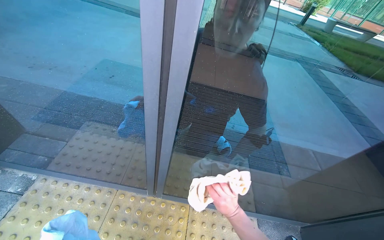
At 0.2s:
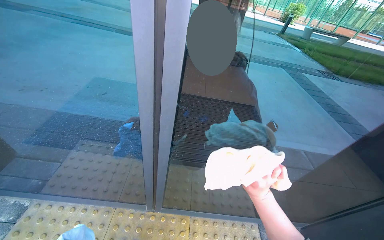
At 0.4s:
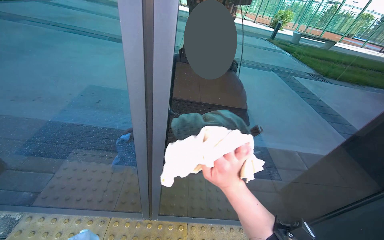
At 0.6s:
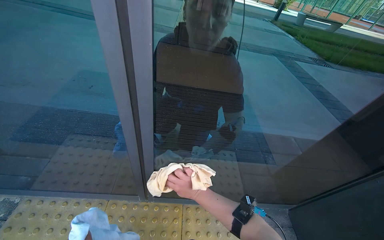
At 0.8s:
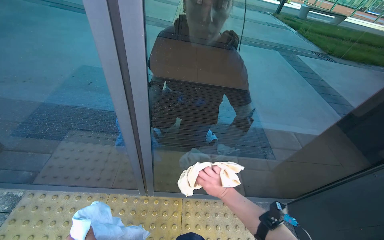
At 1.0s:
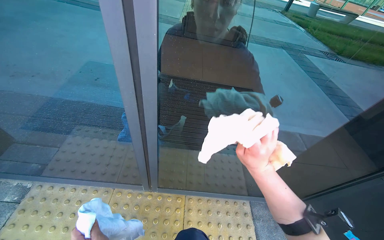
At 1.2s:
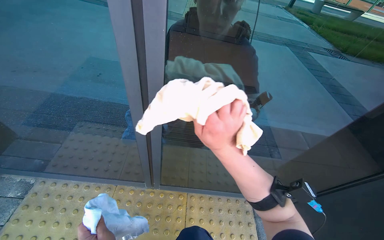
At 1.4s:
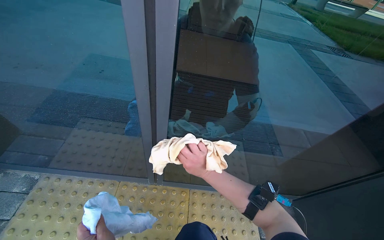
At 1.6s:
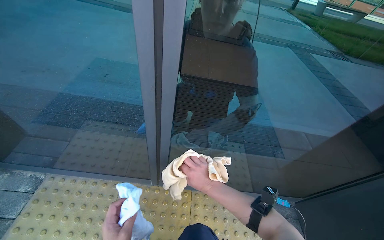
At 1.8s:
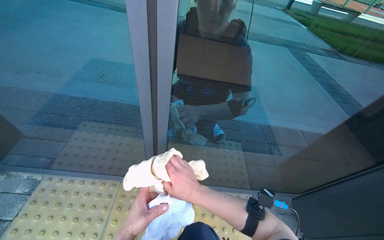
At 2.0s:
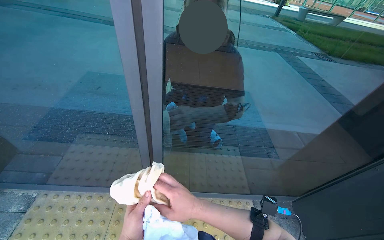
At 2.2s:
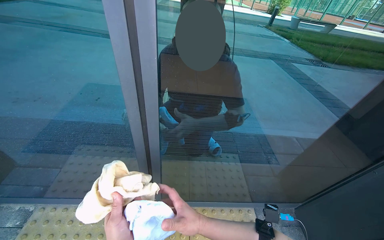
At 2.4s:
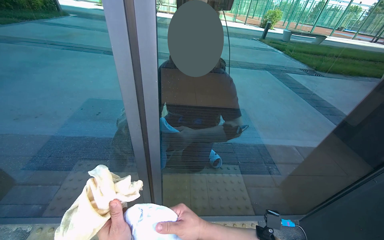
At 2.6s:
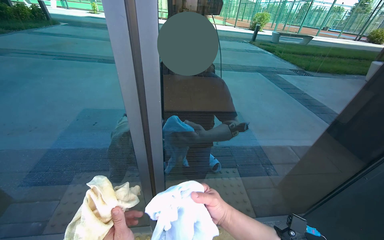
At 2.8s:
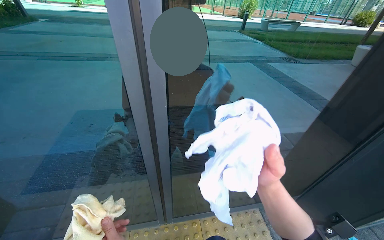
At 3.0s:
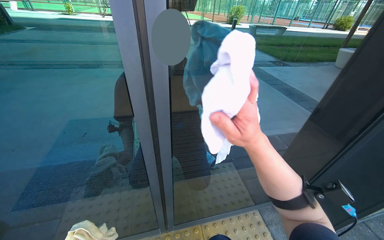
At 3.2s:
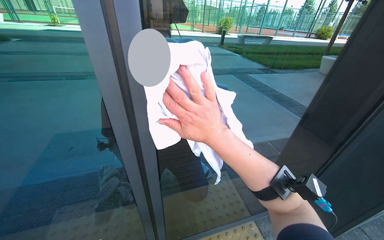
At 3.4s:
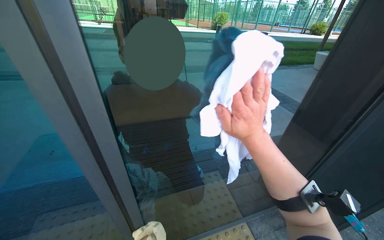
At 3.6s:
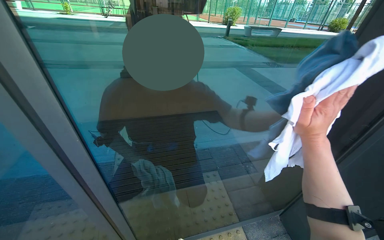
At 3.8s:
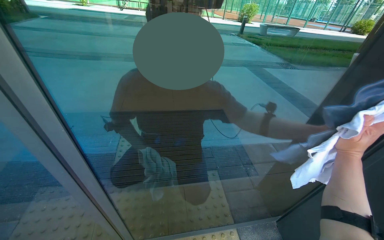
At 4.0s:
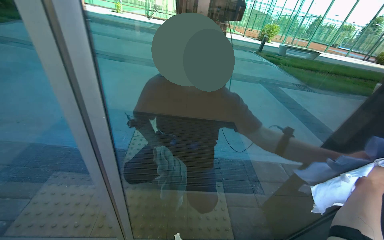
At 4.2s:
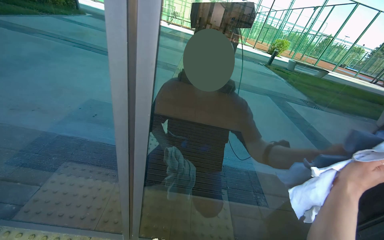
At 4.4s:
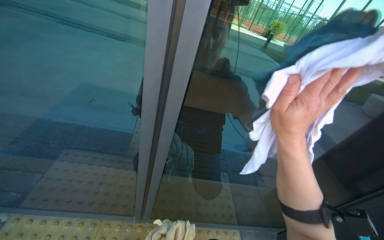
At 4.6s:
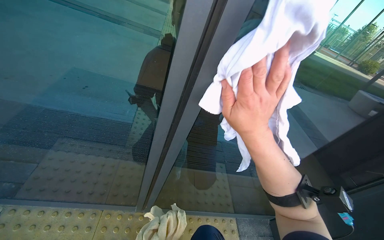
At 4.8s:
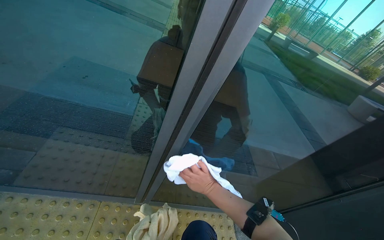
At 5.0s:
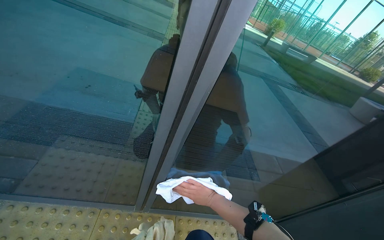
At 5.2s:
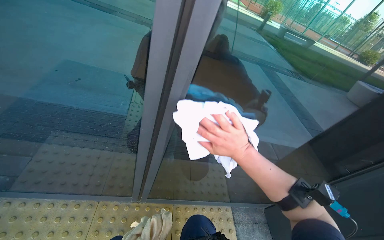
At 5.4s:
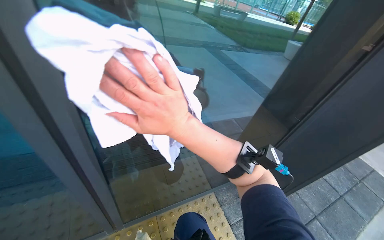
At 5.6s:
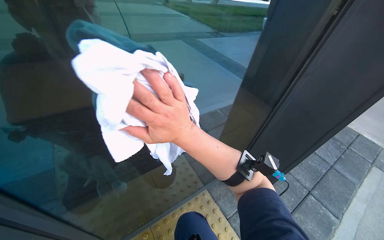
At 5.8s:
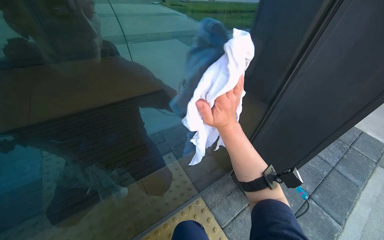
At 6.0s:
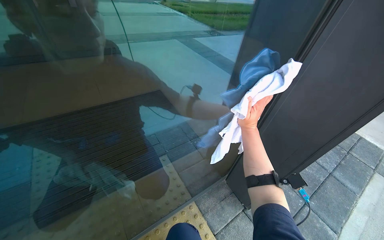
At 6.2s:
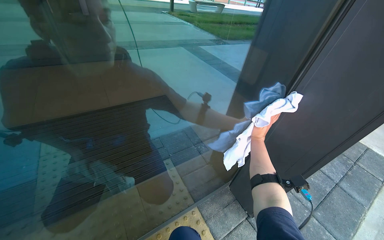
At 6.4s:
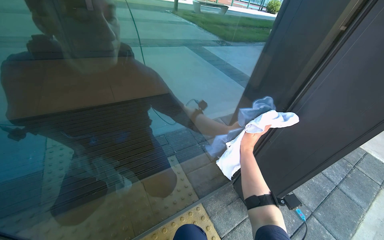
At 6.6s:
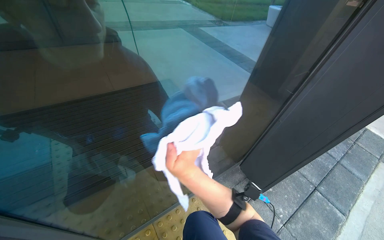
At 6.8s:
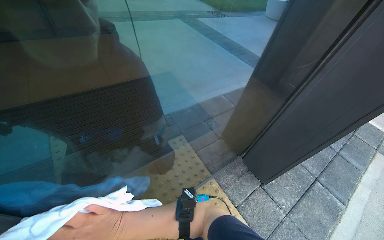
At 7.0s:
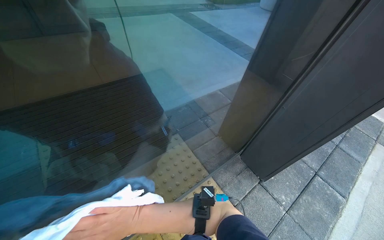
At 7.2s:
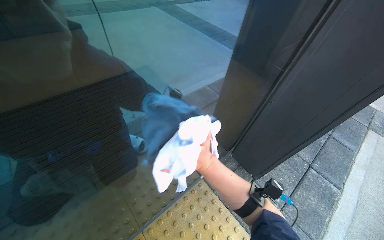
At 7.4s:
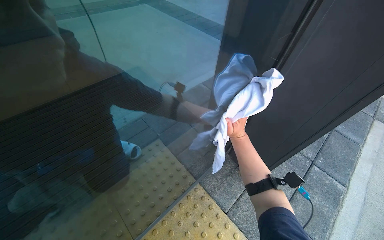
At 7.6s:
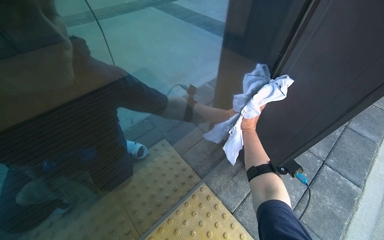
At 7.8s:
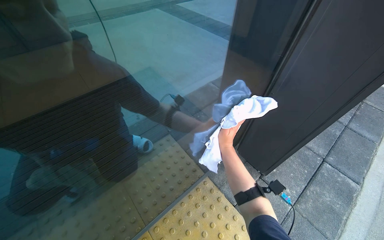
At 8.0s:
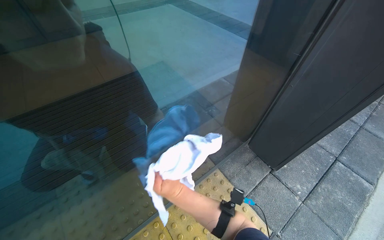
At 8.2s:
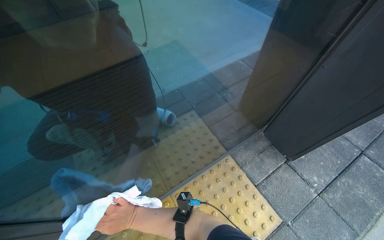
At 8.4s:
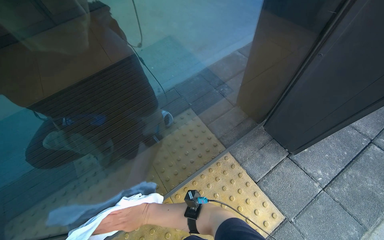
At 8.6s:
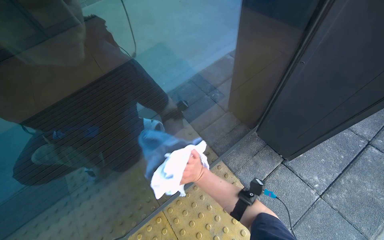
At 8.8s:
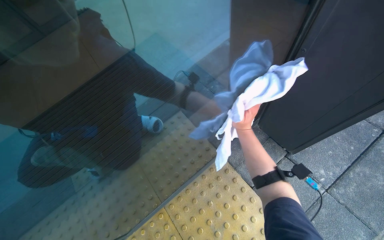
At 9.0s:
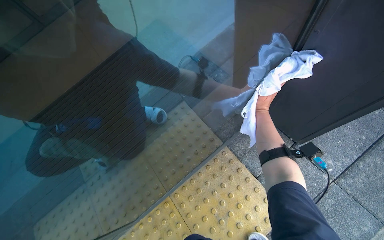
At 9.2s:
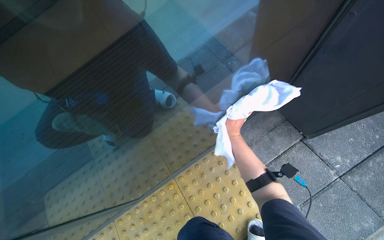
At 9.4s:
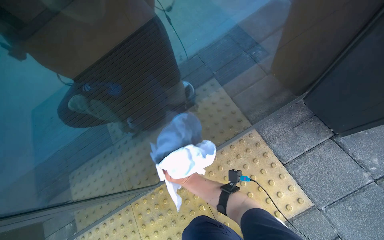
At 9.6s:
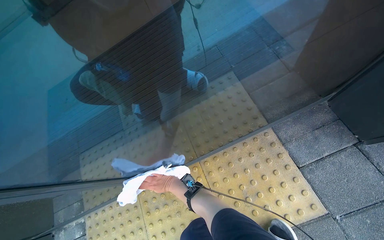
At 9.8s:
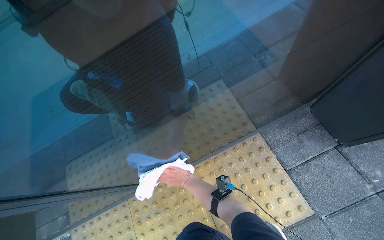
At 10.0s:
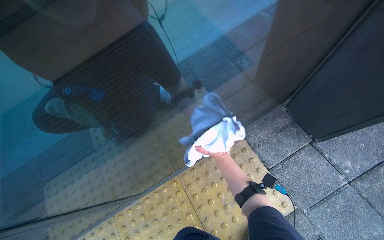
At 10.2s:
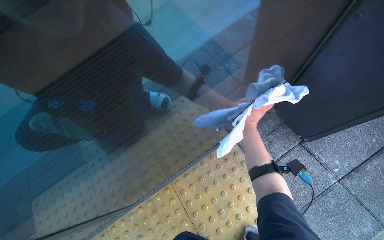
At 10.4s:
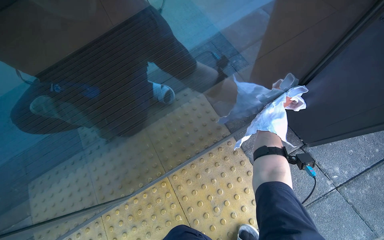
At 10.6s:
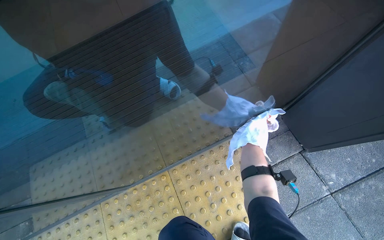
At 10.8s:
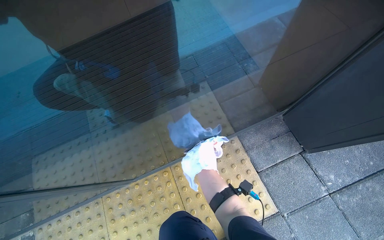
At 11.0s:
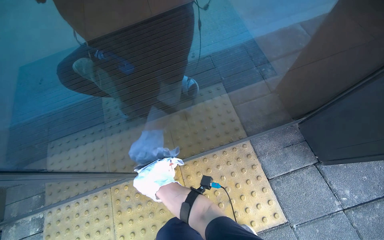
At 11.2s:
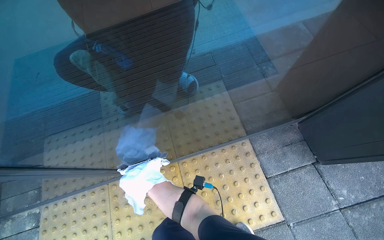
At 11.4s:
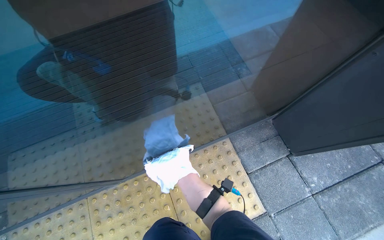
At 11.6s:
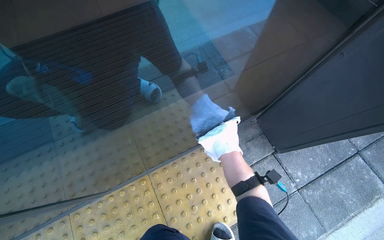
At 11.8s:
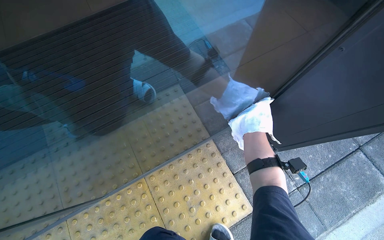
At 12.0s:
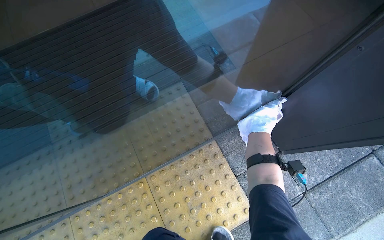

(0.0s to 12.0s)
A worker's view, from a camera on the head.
Job: cleaning windows.
The whole recording: Cleaning glass door. The worker cleans the glass door using a squeegee and then wipes it with a cloth, also cleaning the door handle.
0.0s - 1.6s: The right hand swings up and down the picture, approximately 25 cm each way, with 3 reversals.
1.6s - 3.0s: The right hand travels up the picture and nearer to the camera by some 40 cm.
3.0s - 4.4s: The right hand travels to the right and back again, about 50 cm each way.
4.4s - 6.0s: The wearer looks roughly 30 degrees further to the right.
7.6s - 9.0s: The view tilts about 15 degrees downward.

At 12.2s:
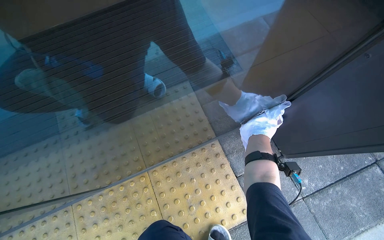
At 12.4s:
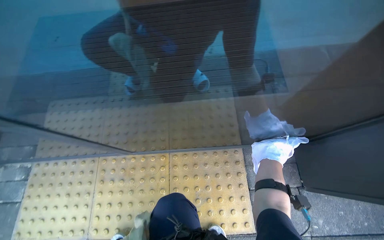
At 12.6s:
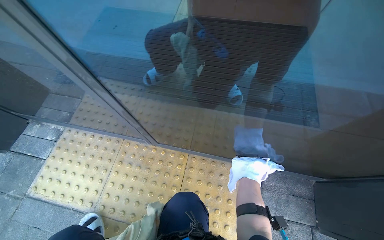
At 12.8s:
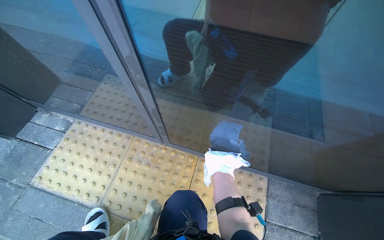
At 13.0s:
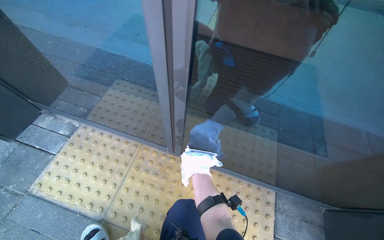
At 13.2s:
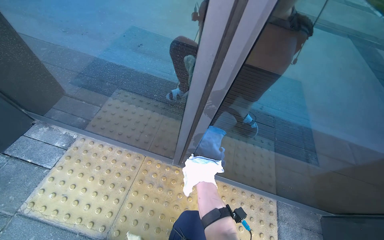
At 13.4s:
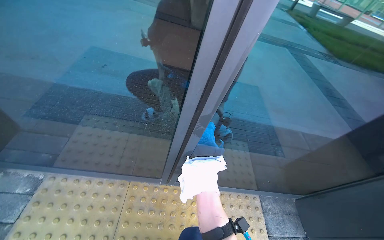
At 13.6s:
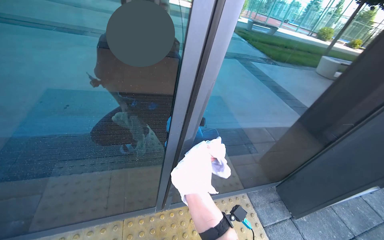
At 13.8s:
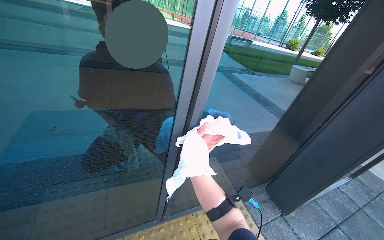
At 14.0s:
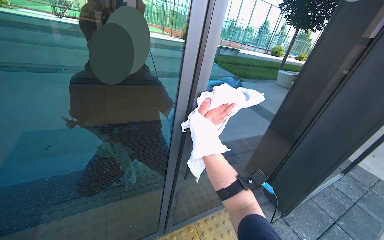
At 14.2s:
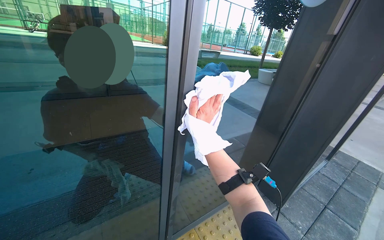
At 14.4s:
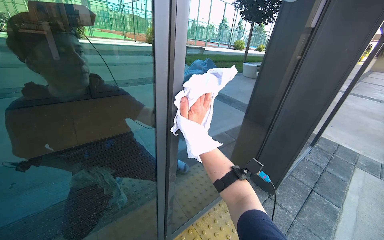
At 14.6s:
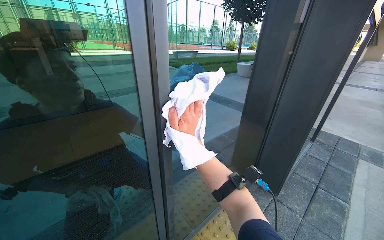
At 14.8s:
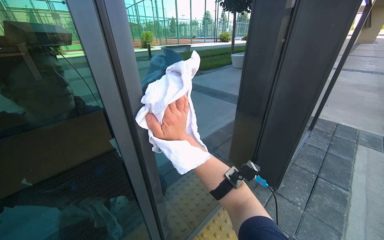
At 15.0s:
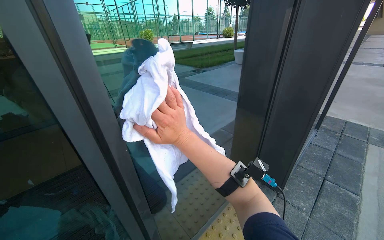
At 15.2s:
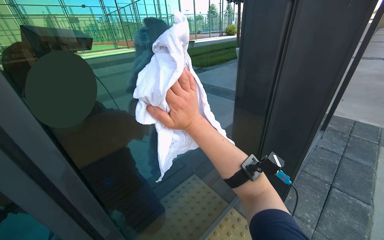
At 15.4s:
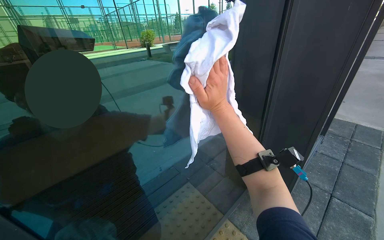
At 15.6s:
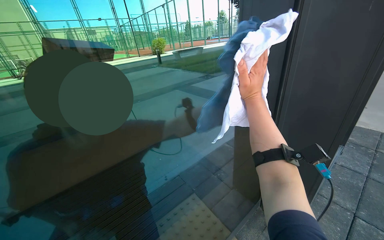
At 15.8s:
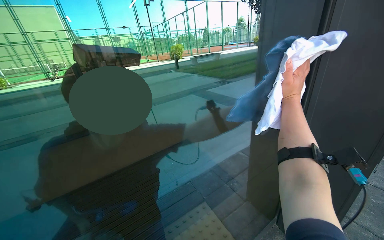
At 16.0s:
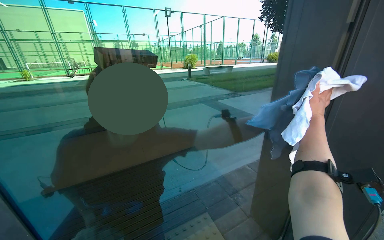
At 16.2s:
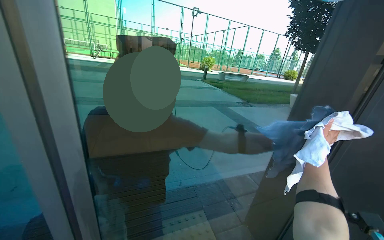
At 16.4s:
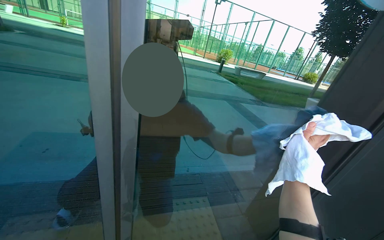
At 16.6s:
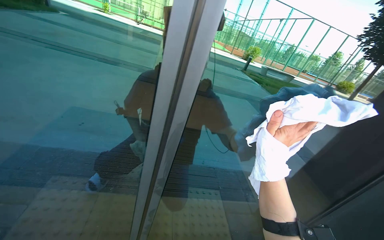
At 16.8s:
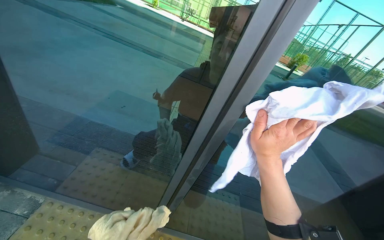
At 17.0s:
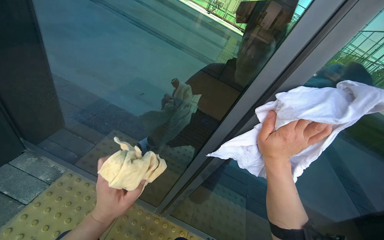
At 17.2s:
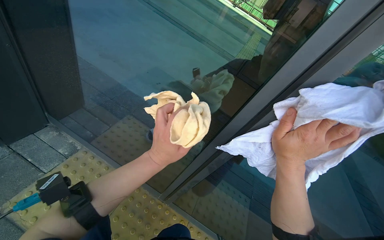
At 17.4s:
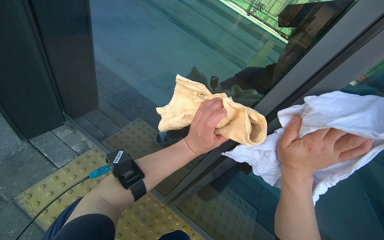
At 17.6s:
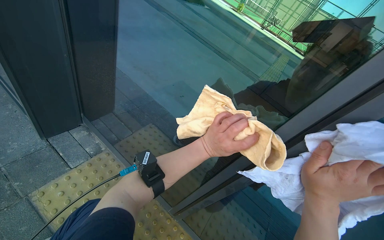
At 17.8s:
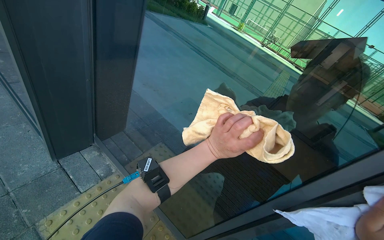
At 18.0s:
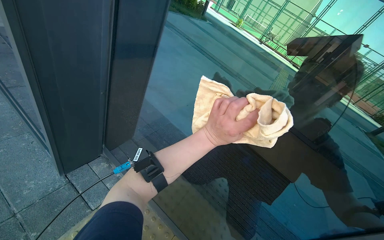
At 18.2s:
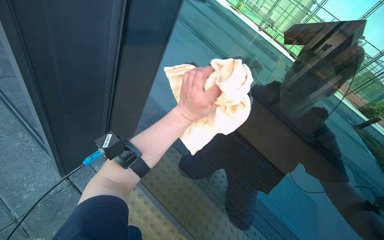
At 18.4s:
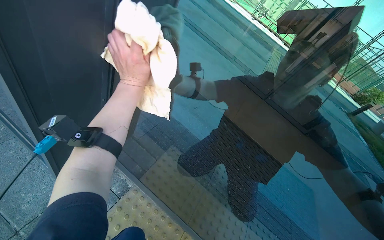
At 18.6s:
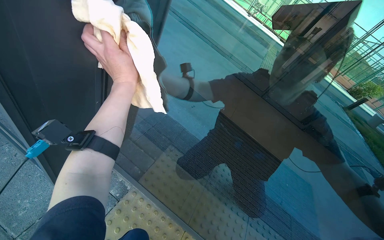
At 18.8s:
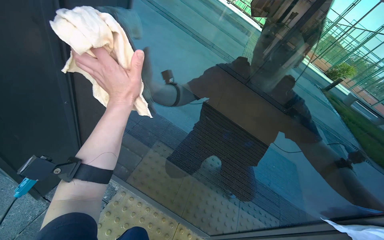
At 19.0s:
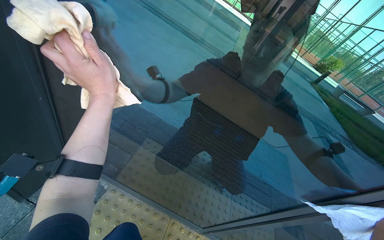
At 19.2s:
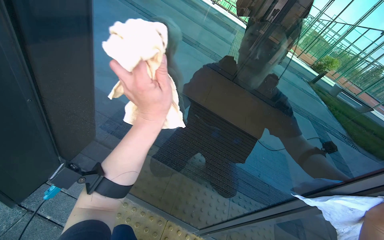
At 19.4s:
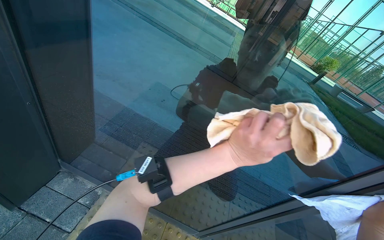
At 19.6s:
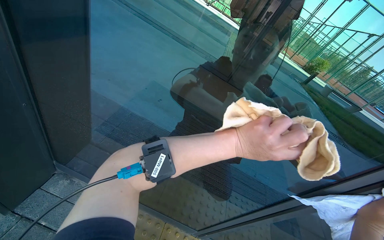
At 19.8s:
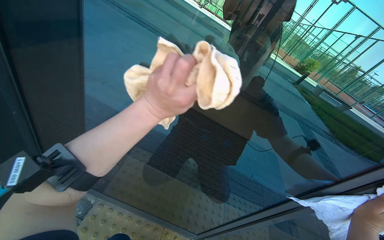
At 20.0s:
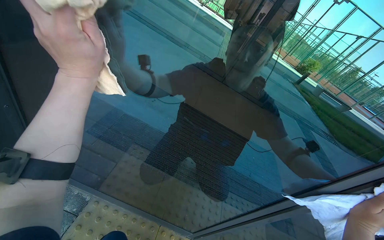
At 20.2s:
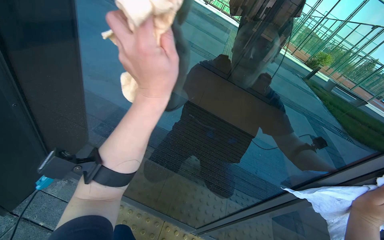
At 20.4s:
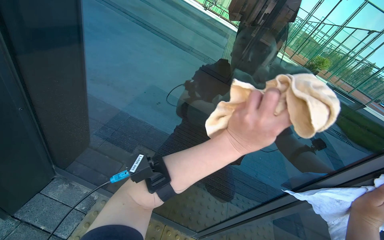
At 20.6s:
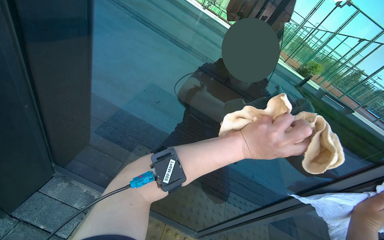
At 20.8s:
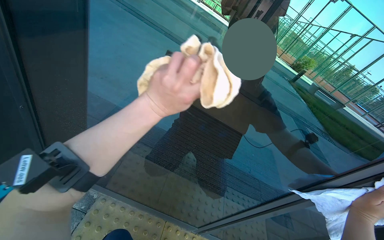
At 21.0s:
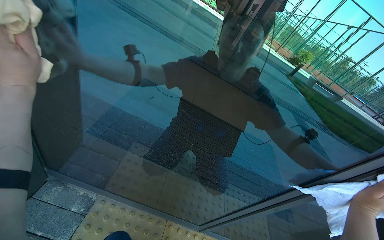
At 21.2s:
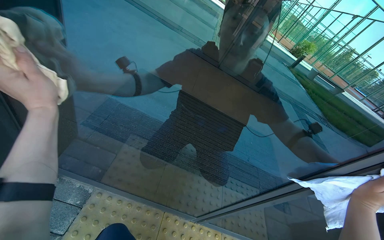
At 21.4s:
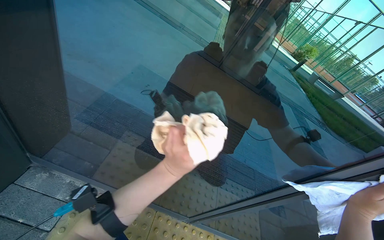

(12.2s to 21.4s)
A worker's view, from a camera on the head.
Job: cleaning windows.
The whole recording: Cleaning glass door. The worker cleans the glass door using a squeegee and then wipes it with a cloth, also cleaning the door handle.
12.2s - 13.8s: The head travels about 70 cm. The camera sweeps to the right, by roughly 25 degrees. The camera pitches upward, by some 25 degrees.
15.2s - 16.8s: The head turns to the left by about 55 degrees.
16.8s - 18.4s: The wearer's head swings approximately 25 degrees to the left.
18.4s - 19.8s: The wearer's head swings roughly 15 degrees to the right. The left hand moves roughly 40 cm to the right and comes back.
